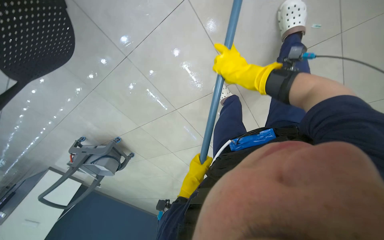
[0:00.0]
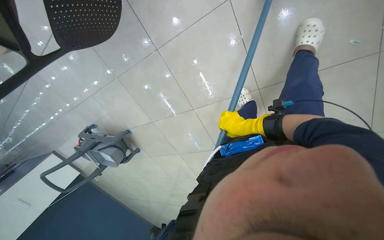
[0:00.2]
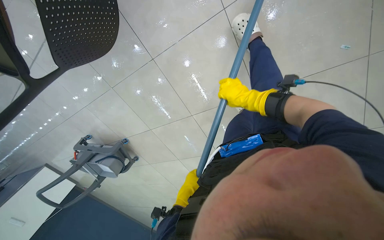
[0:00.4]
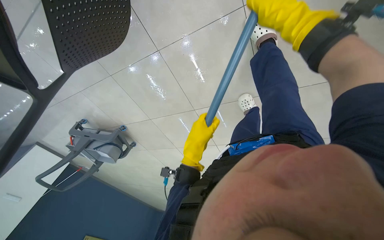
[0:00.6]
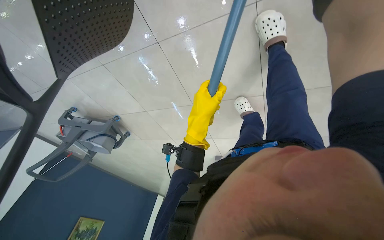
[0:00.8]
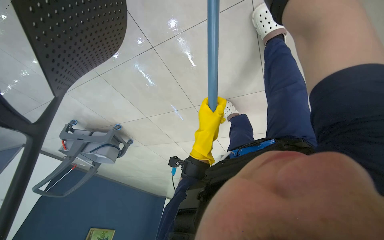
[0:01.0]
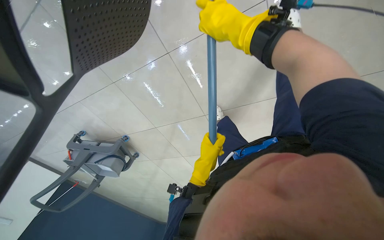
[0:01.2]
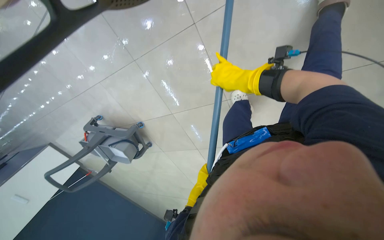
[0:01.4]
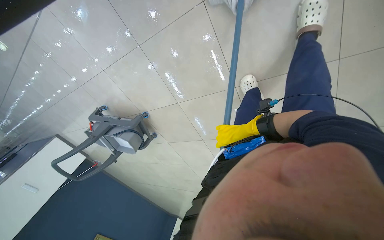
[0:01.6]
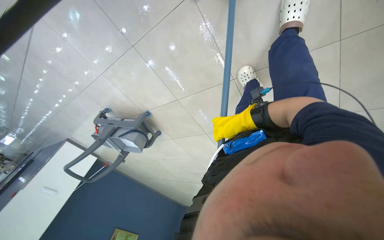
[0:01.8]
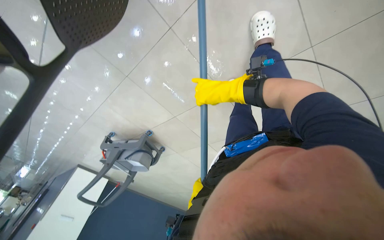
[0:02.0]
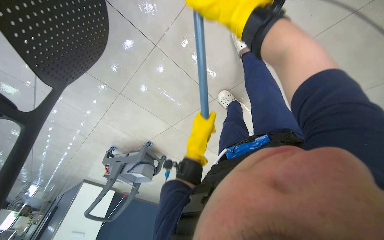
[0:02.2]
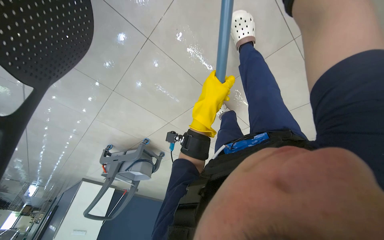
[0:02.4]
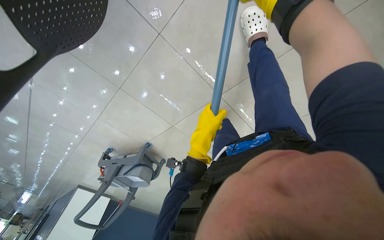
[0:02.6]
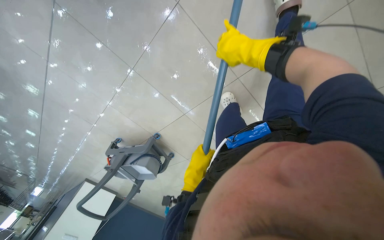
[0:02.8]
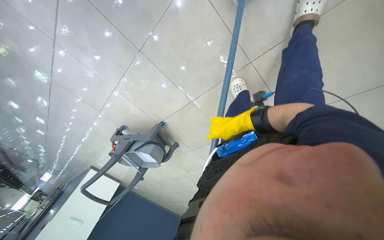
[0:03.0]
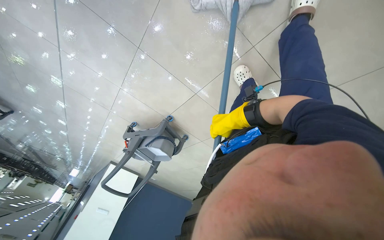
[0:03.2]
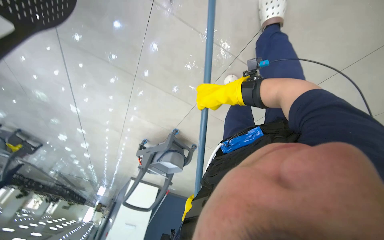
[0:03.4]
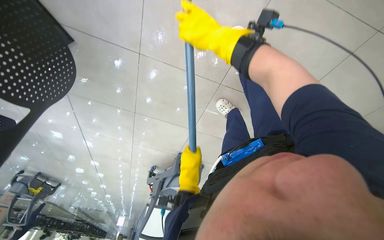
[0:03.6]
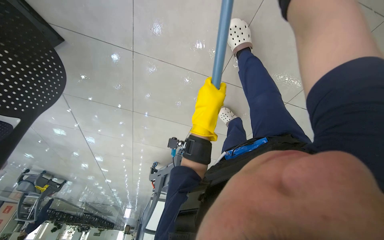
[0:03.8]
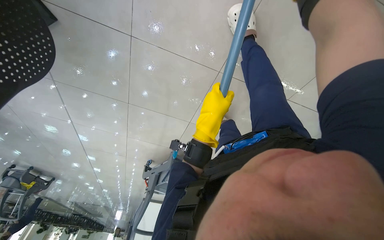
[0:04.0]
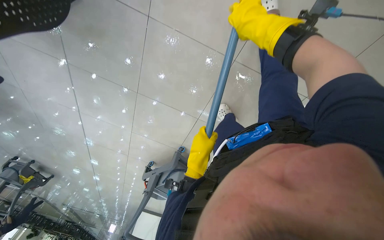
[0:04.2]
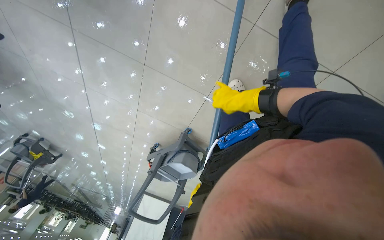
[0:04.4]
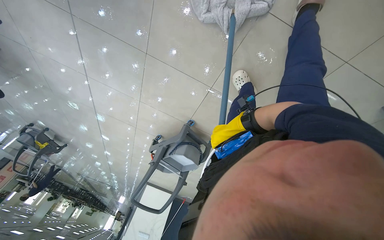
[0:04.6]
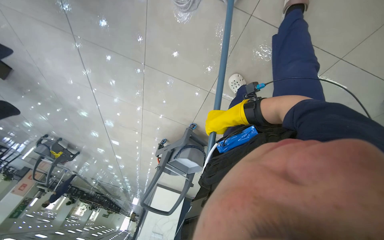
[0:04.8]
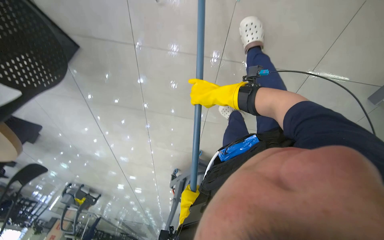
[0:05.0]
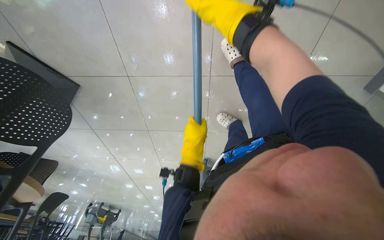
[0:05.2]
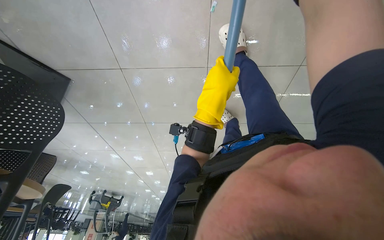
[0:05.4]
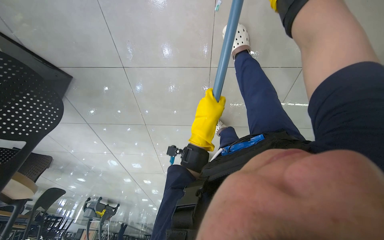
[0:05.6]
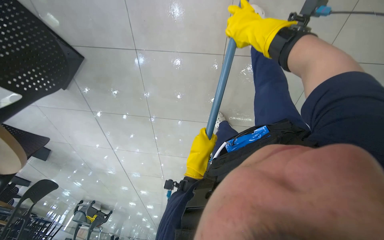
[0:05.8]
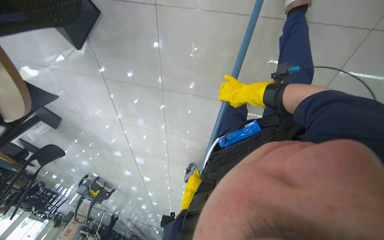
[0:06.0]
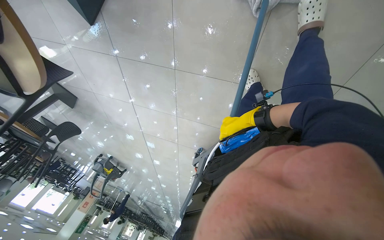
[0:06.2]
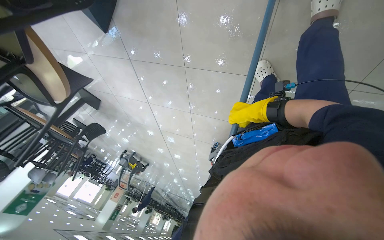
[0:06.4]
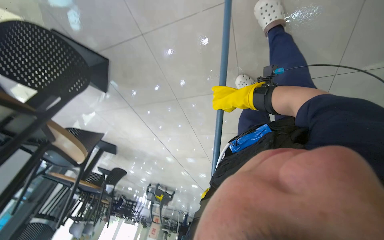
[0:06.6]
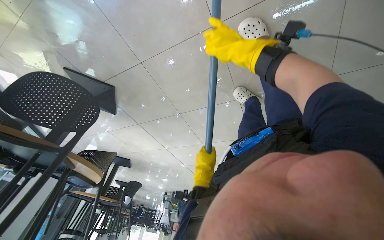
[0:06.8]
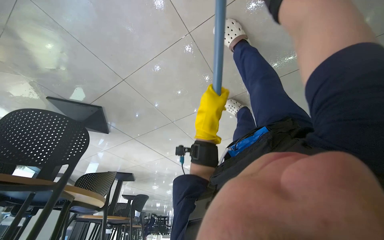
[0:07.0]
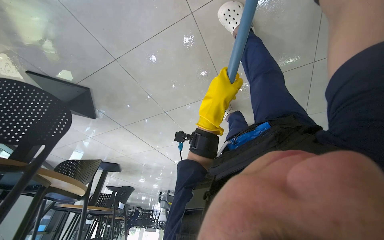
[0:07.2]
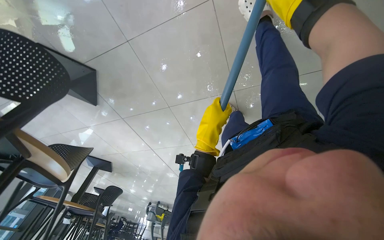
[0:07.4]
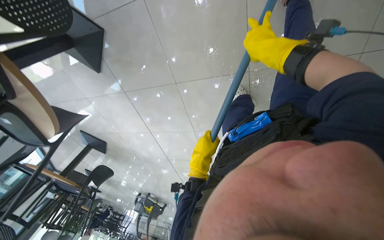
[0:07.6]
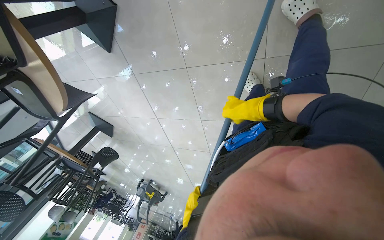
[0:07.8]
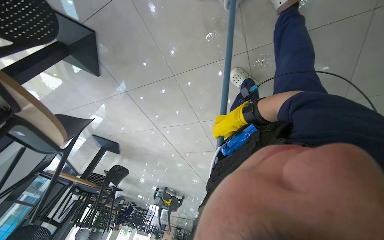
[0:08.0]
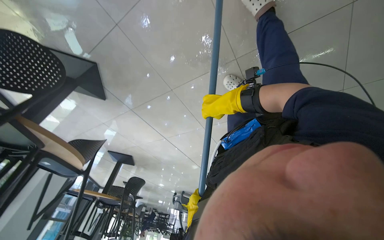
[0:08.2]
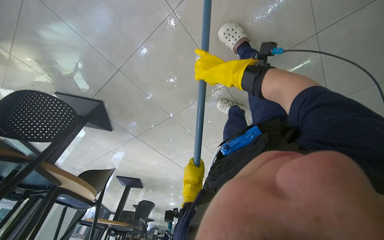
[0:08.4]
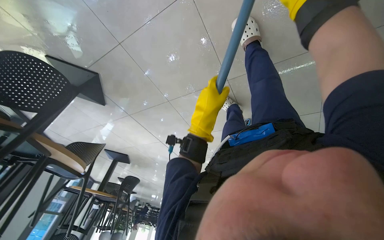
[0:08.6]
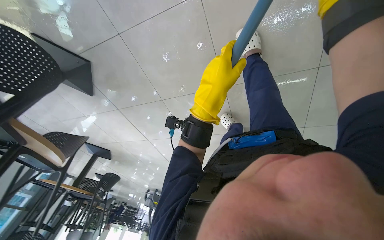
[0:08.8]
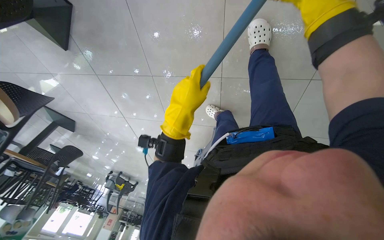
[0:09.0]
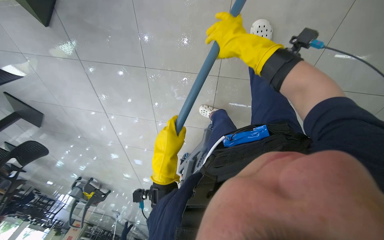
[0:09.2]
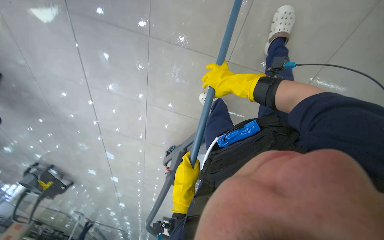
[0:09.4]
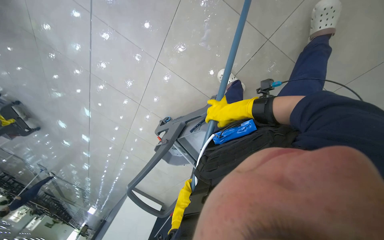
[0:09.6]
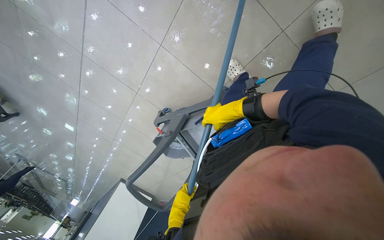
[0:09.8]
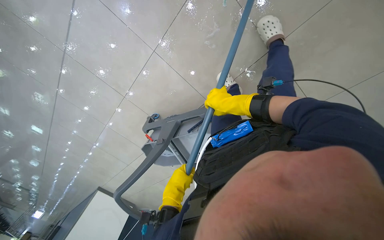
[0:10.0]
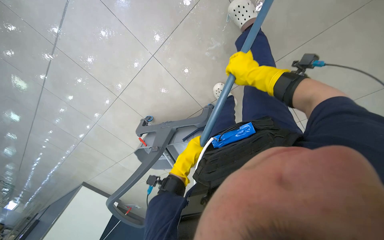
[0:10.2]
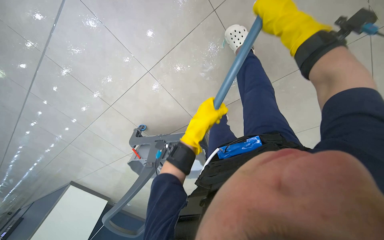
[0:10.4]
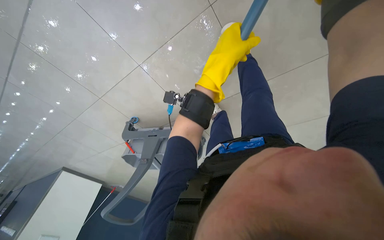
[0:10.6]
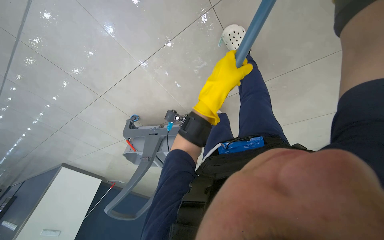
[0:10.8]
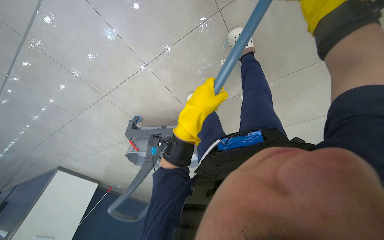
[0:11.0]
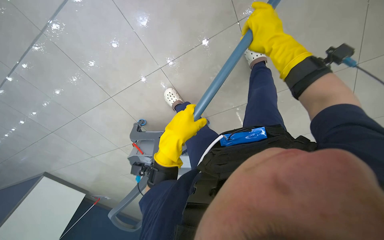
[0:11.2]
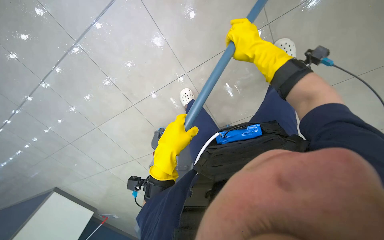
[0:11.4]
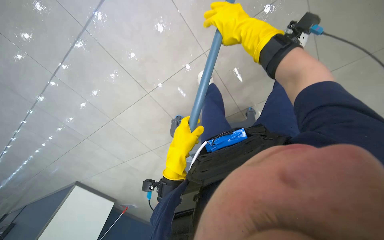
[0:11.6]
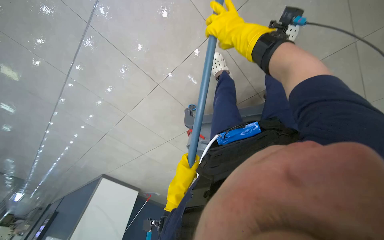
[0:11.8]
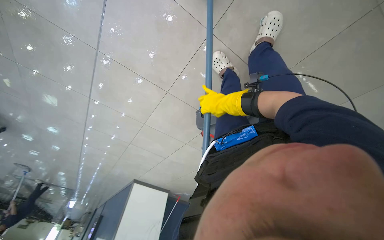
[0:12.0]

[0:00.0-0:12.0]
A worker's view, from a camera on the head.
Job: mopping floor.
The whole recording: Mopping floor. The worker continues mopping the floor, wringing the mop, moving the bucket, and adjusting the mop head.
0.0 to 1.6 s: The camera is carried roughly 40 cm.
6.0 to 7.6 s: The camera is aimed some 20 degrees further to the left.

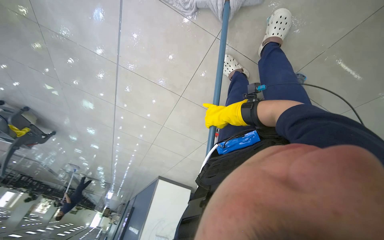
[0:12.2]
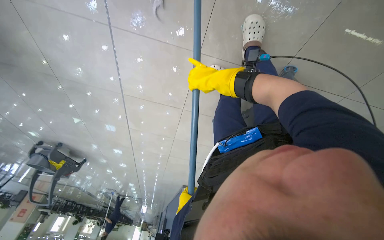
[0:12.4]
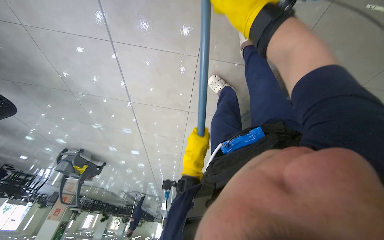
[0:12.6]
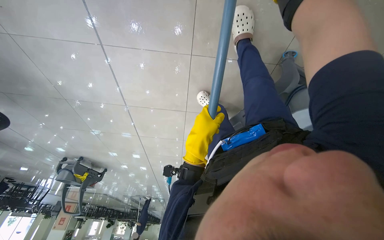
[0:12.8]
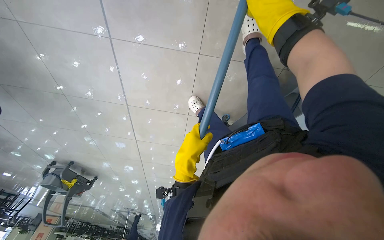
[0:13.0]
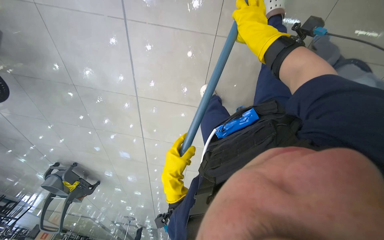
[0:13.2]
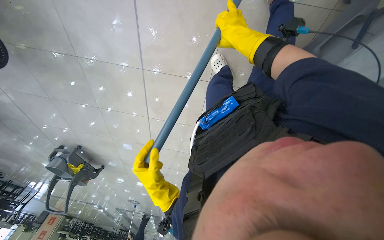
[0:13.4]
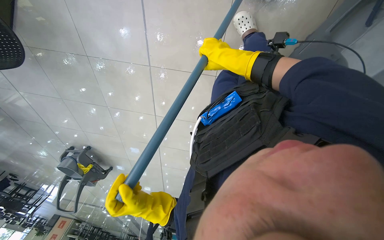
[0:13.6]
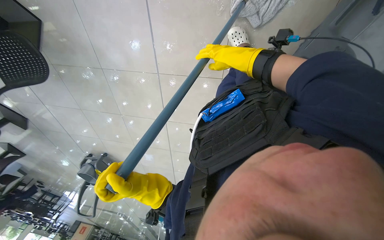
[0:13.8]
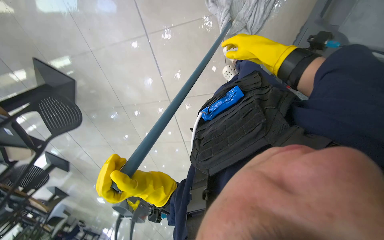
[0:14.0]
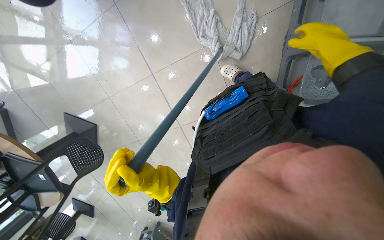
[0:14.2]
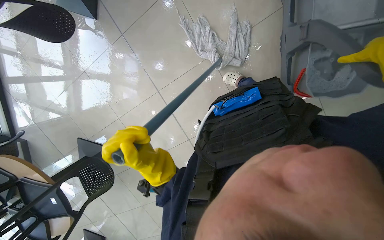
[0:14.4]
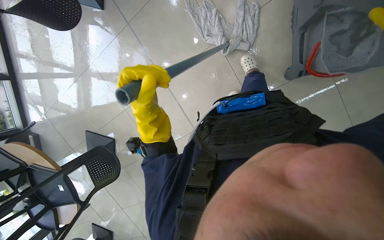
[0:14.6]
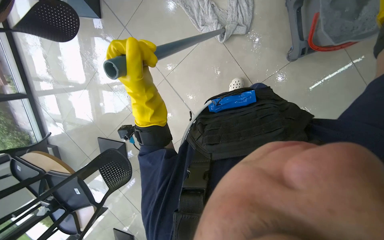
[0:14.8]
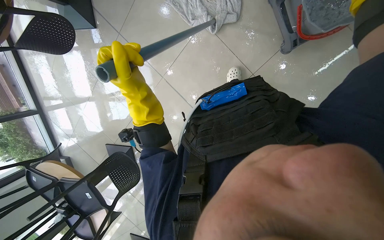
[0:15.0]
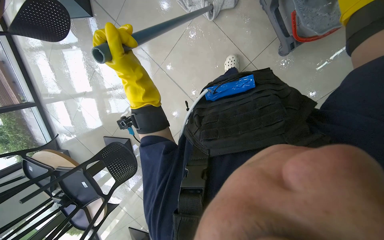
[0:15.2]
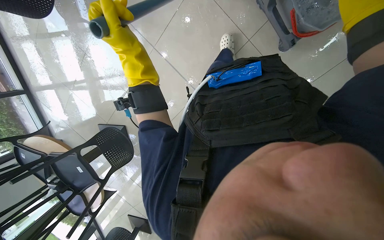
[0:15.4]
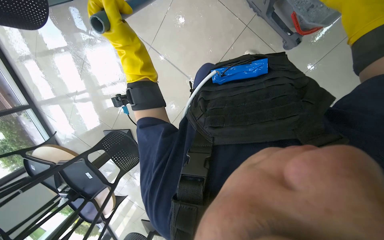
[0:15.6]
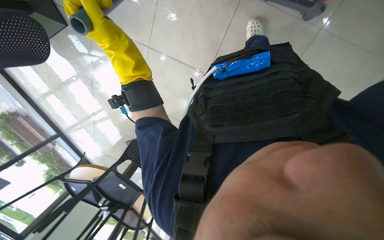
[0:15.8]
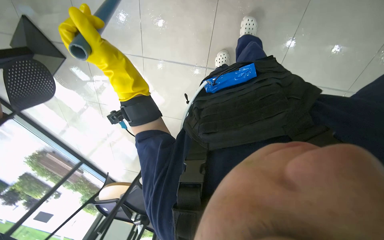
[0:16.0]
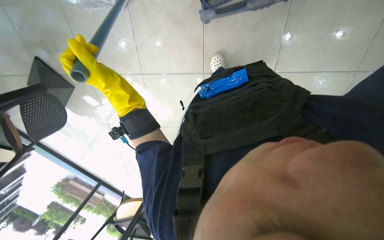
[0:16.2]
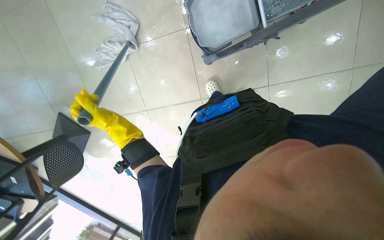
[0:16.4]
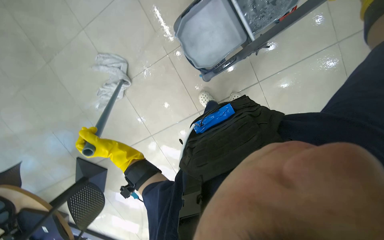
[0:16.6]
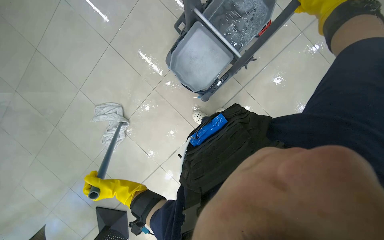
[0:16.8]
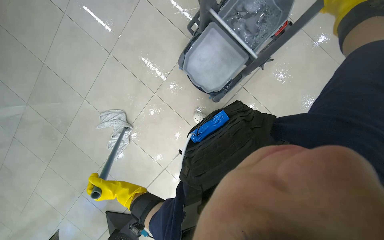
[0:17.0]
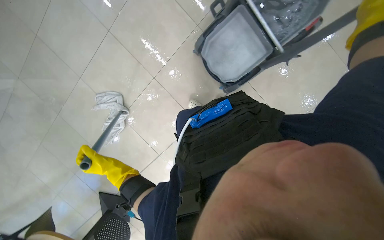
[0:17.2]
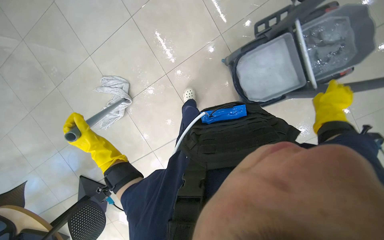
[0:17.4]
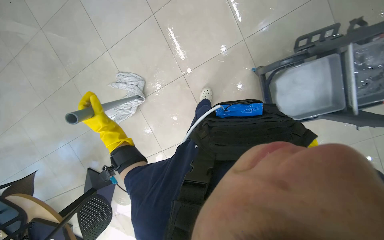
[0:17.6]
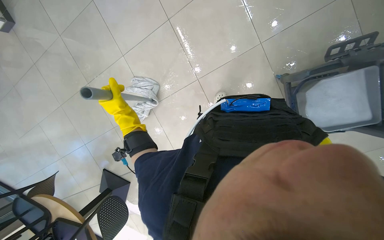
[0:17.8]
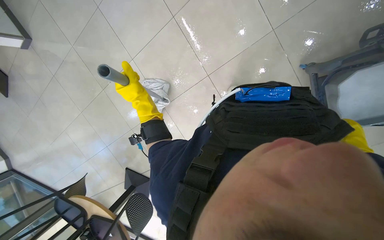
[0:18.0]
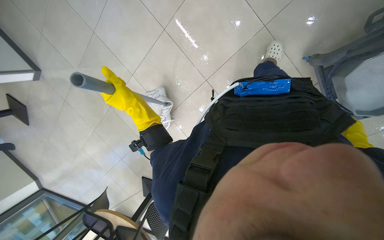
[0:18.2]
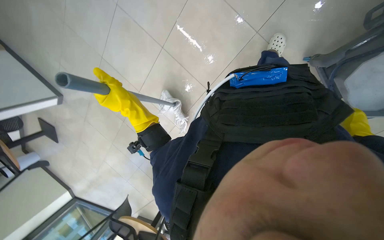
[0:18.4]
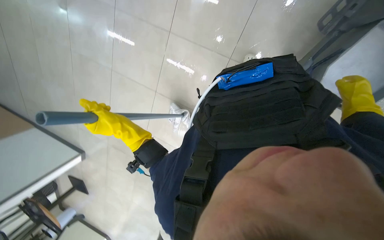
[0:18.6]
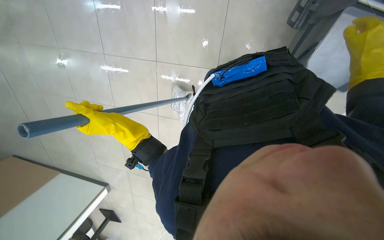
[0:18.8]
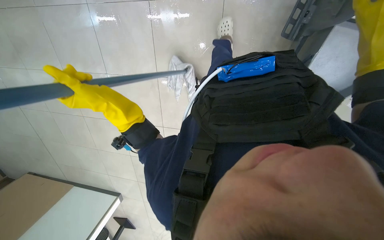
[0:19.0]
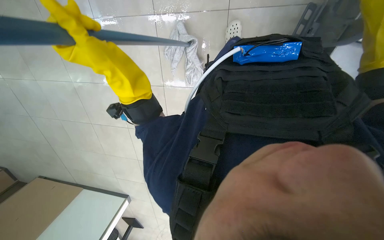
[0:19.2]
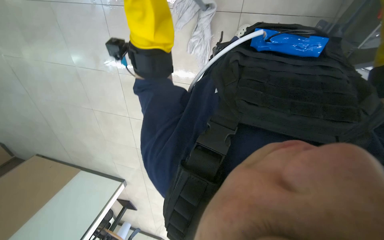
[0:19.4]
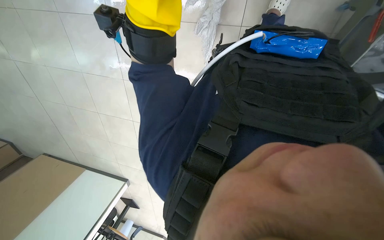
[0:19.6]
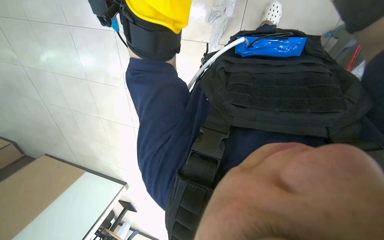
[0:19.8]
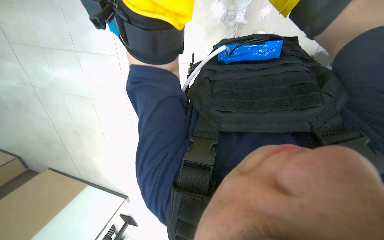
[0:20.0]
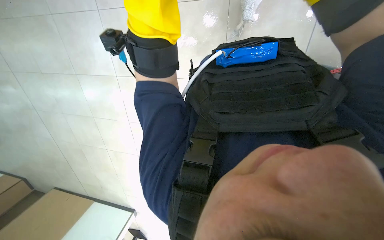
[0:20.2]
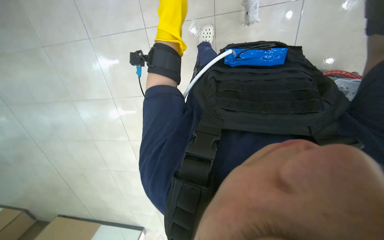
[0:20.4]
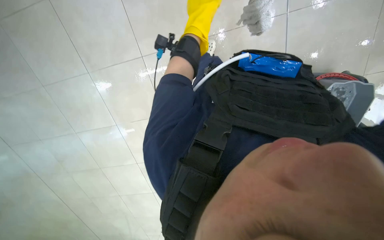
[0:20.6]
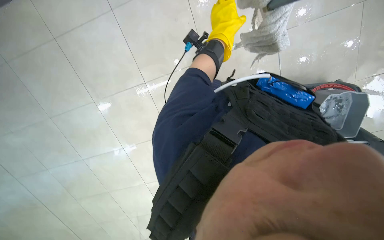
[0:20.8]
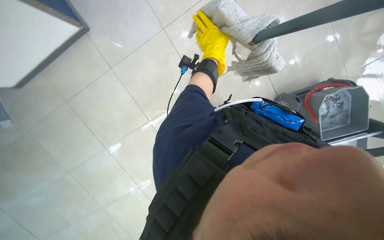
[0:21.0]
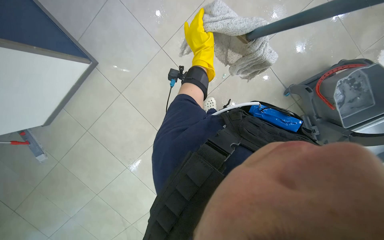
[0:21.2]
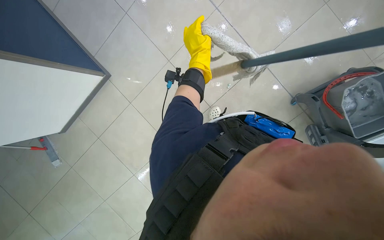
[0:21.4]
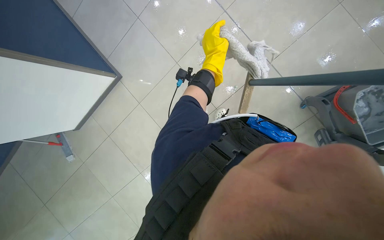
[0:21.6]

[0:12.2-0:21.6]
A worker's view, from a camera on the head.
Job: mopping floor.
The whole recording: Mopping floor. The worker continues mopping the floor, wringing the mop, moving the bucket, and adjusting the mop head.
12.2 to 13.8 s: The camera sweeps to the left, by roughly 20 degrees. The right hand swings nearer and farther, about 20 cm each way, with 3 reversals.
15.4 to 17.0 s: The camera is aimed roughly 20 degrees further to the left. The view tips upward by about 20 degrees. The scene turns about 70 degrees counterclockwise in the picture.
20.0 to 21.6 s: The head turns to the left by some 20 degrees. The view tilts roughly 35 degrees upward.
